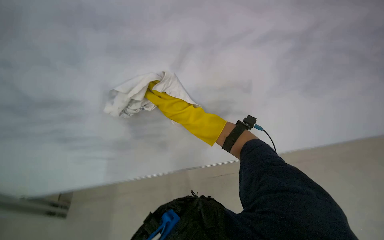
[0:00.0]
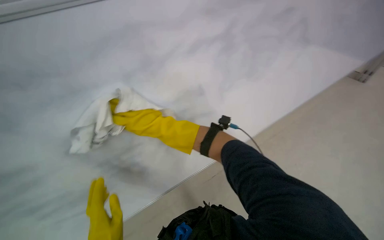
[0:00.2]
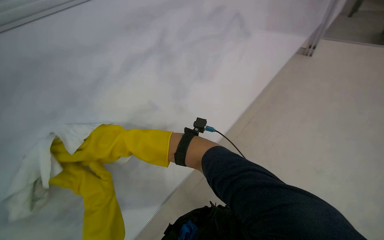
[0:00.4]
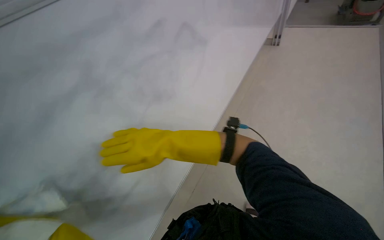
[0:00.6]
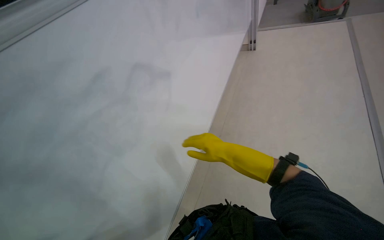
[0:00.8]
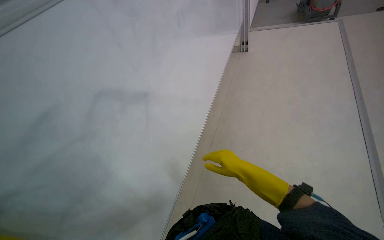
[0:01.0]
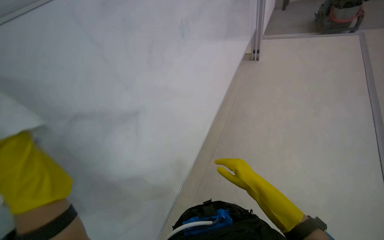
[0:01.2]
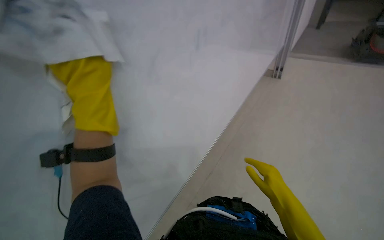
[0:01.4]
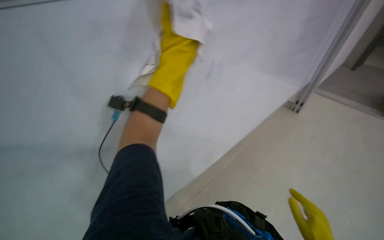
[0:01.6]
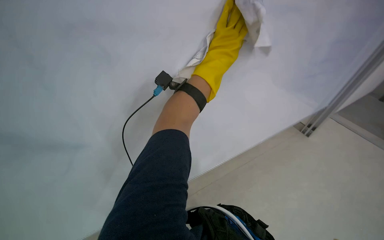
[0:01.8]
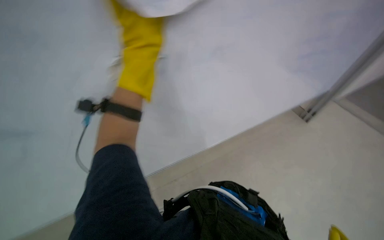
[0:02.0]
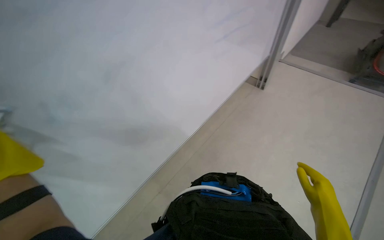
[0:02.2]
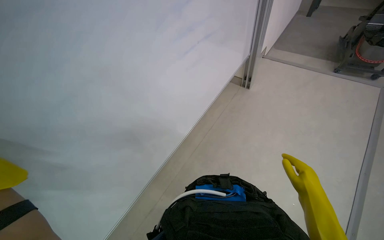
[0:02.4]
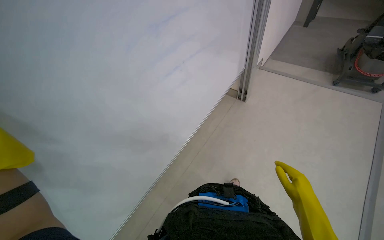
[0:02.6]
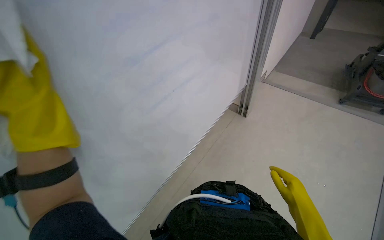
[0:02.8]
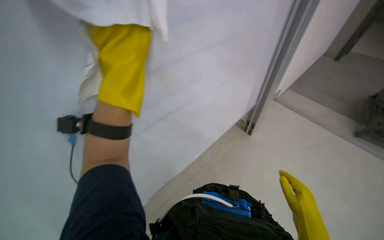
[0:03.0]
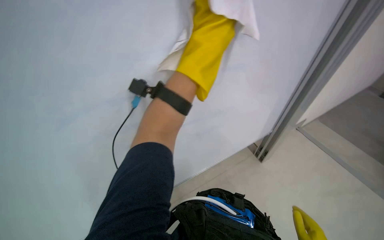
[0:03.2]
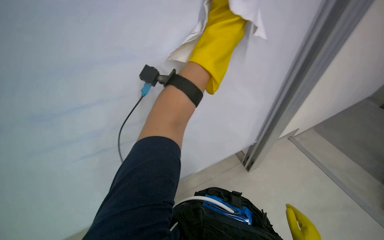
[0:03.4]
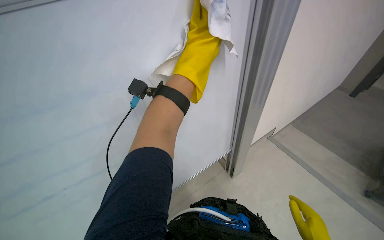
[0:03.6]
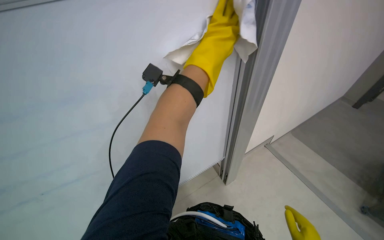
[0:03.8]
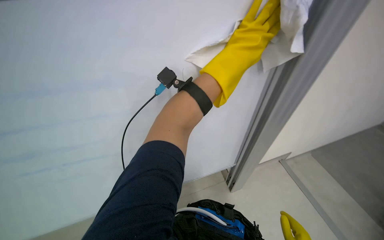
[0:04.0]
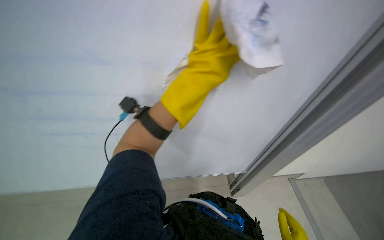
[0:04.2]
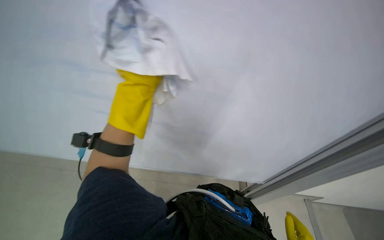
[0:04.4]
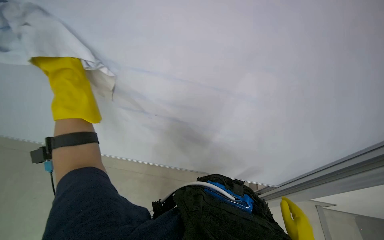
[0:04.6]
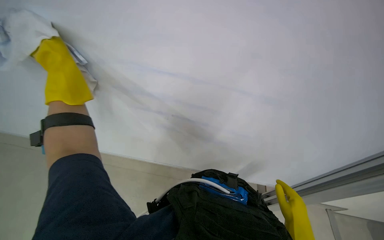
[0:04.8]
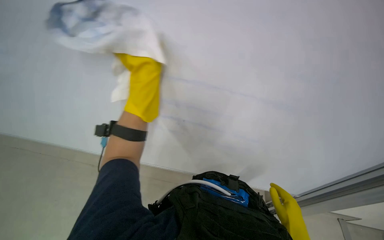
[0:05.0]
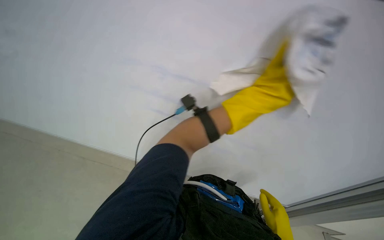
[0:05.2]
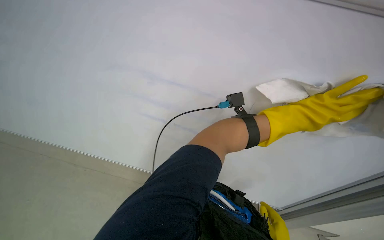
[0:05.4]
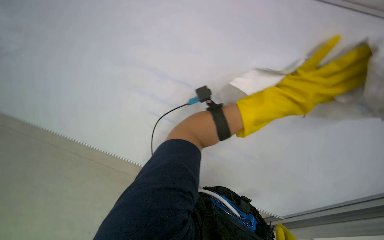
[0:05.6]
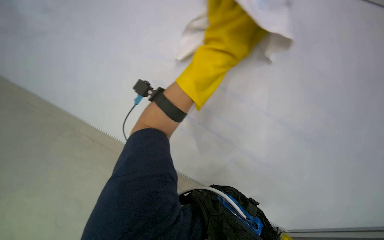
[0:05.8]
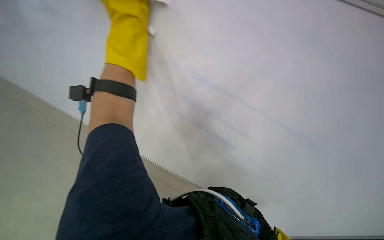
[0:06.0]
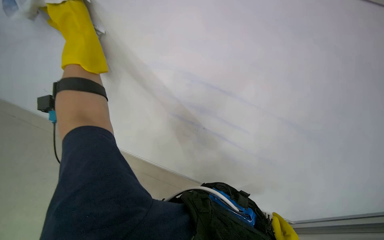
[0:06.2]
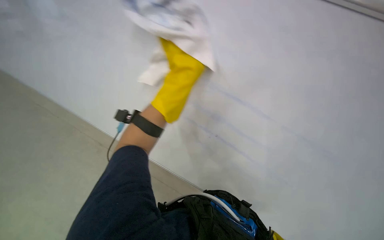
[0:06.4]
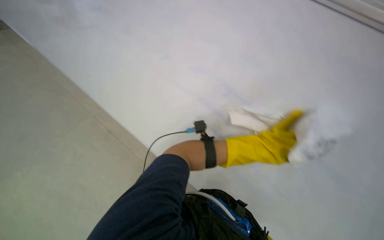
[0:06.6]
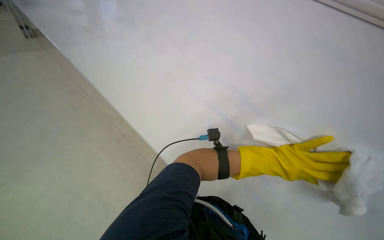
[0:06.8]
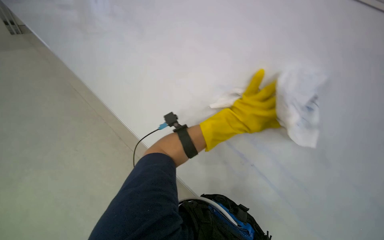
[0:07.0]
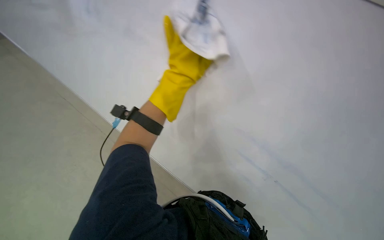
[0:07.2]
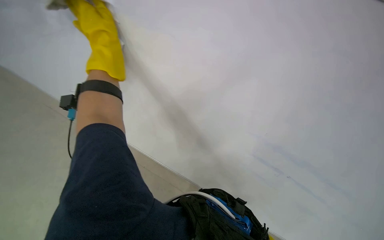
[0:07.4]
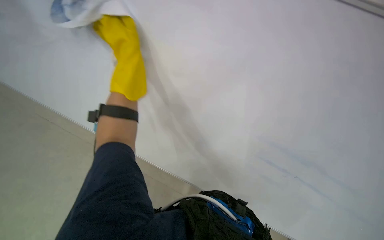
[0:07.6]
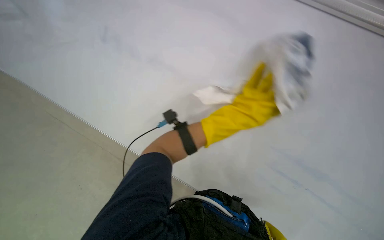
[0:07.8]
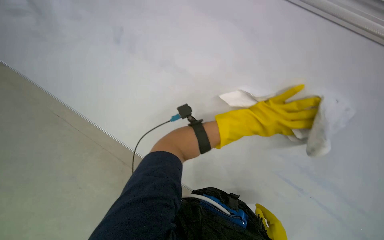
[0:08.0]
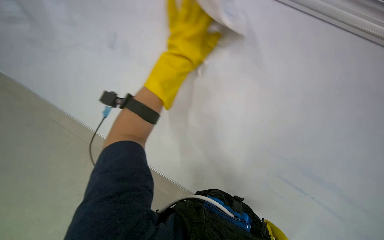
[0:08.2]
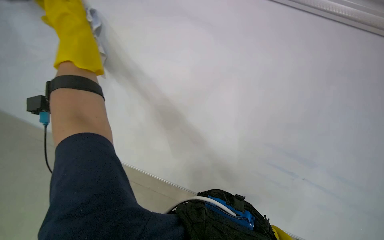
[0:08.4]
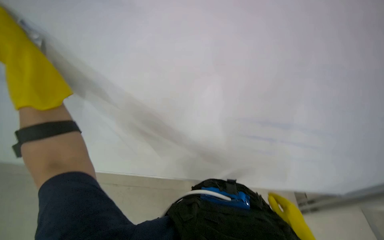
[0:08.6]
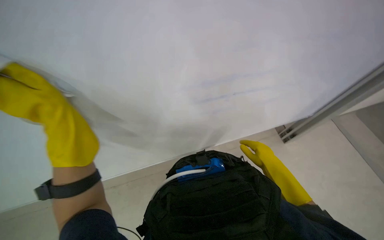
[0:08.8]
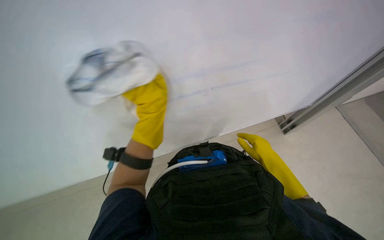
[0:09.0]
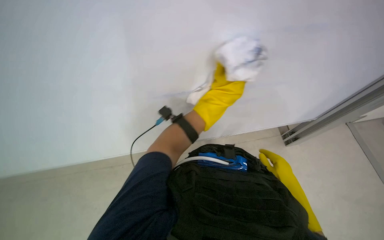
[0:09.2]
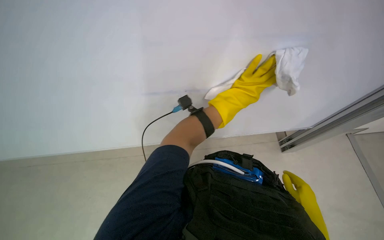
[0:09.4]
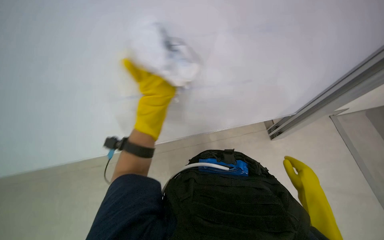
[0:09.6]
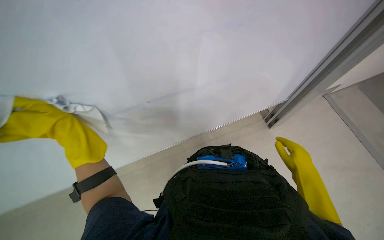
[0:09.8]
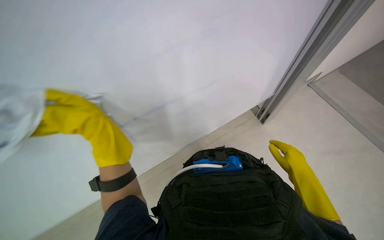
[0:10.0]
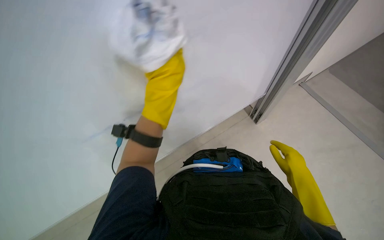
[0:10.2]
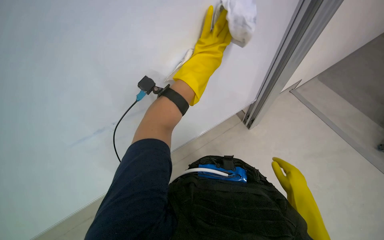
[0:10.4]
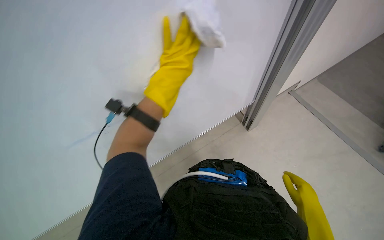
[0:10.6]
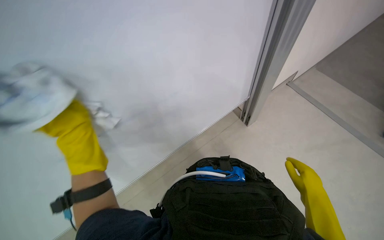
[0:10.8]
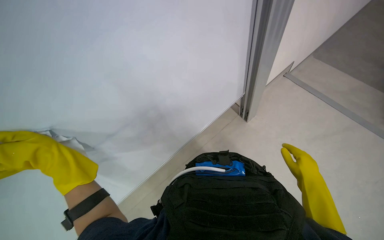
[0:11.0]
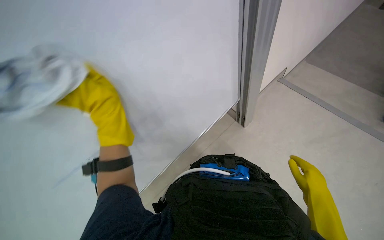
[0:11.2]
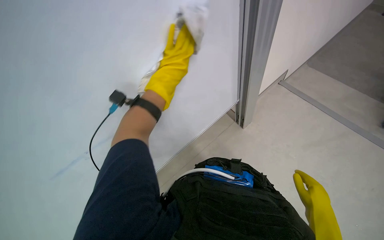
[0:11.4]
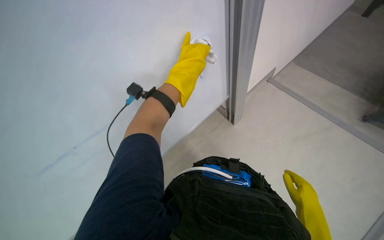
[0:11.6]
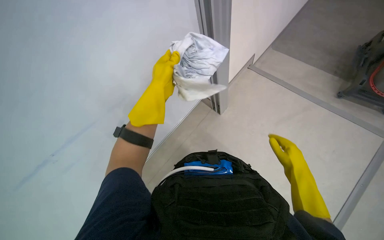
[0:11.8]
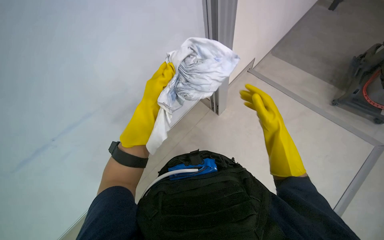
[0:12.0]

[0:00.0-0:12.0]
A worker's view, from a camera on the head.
Job: wiping surfaces.
The whole recording: Wiping whiteboard. The worker wipes the whiteboard with a white cloth, cleaning the cloth in a bucket as needed.
0:03.0 to 0:04.4: The scene turns approximately 35 degrees clockwise in the picture.
0:04.4 to 0:06.0: The view tips downward by roughly 15 degrees.
0:06.0 to 0:07.6: The view tilts approximately 20 degrees upward.
0:09.0 to 0:10.4: The left hand moves left and right over approximately 50 cm, changing direction 2 times. Meanwhile the right hand goes about 20 cm nearer to the camera.
0:10.4 to 0:12.0: The right hand travels up the picture by roughly 20 cm.

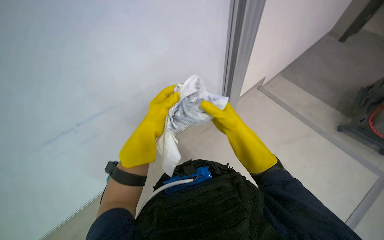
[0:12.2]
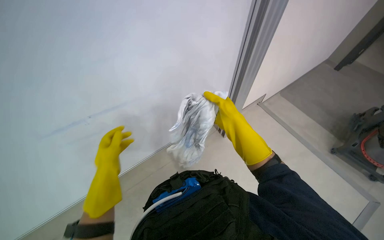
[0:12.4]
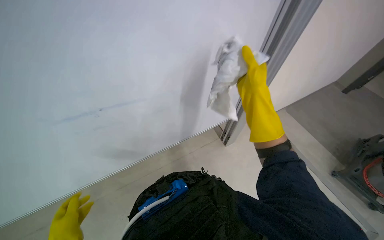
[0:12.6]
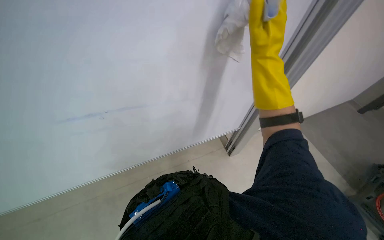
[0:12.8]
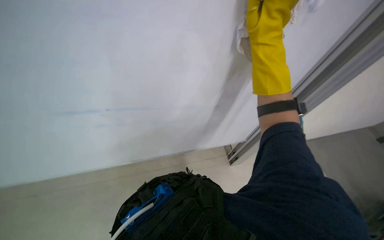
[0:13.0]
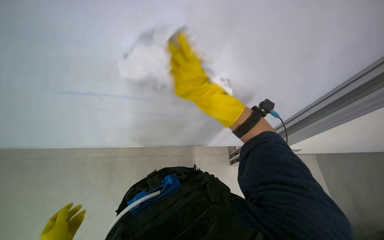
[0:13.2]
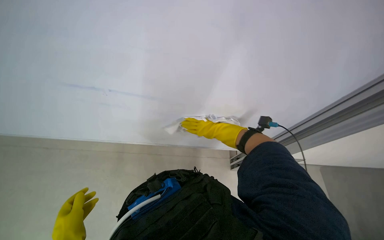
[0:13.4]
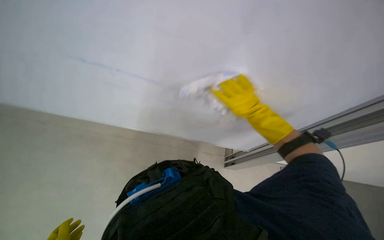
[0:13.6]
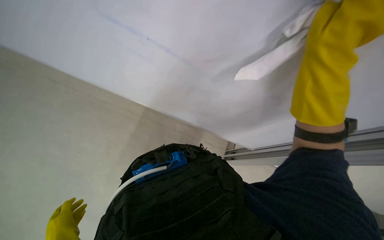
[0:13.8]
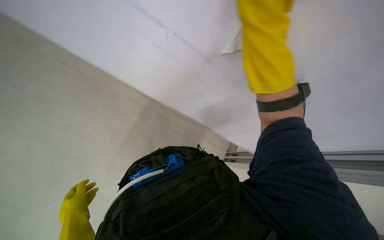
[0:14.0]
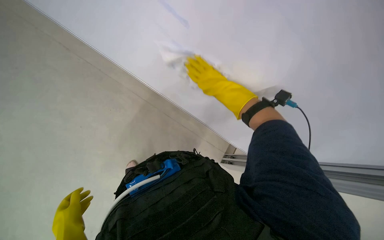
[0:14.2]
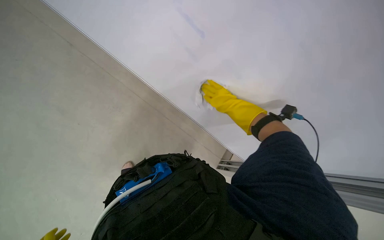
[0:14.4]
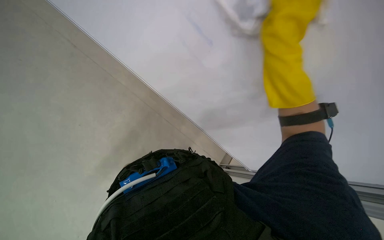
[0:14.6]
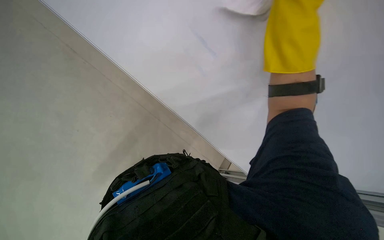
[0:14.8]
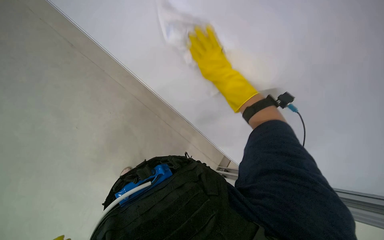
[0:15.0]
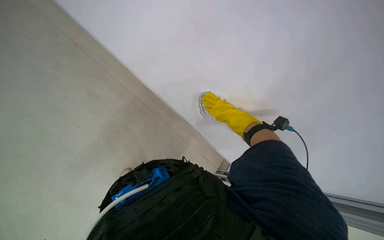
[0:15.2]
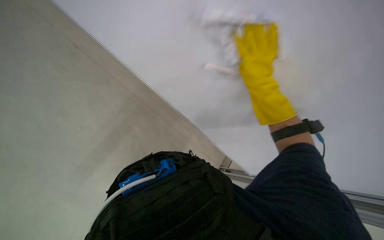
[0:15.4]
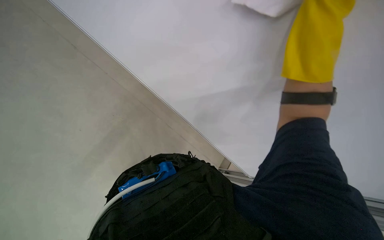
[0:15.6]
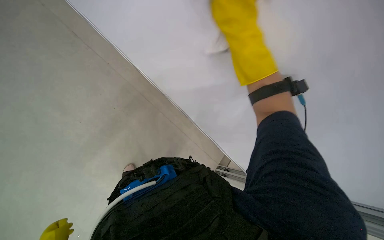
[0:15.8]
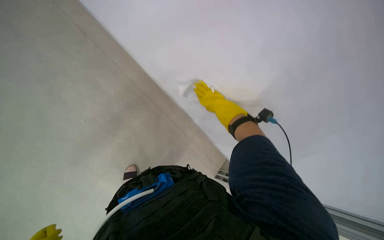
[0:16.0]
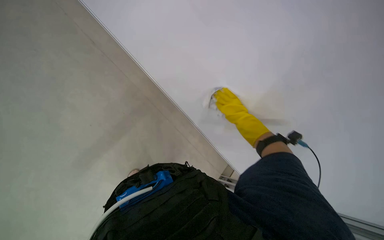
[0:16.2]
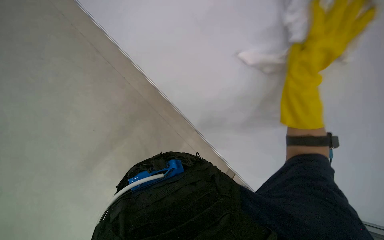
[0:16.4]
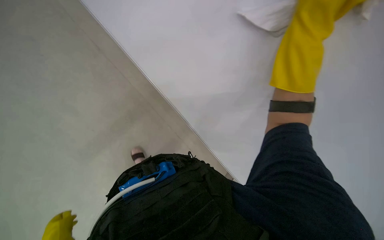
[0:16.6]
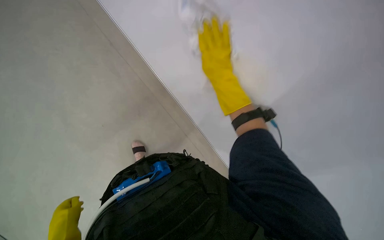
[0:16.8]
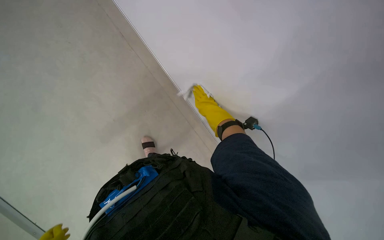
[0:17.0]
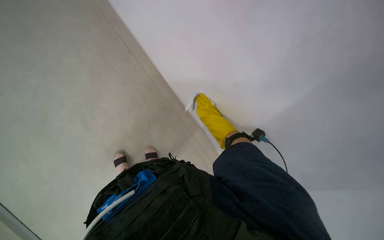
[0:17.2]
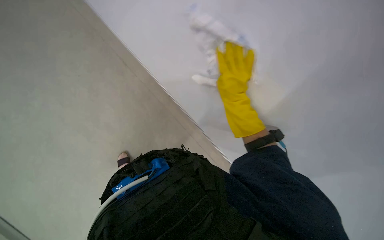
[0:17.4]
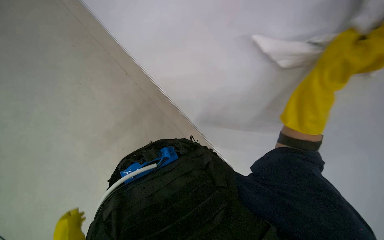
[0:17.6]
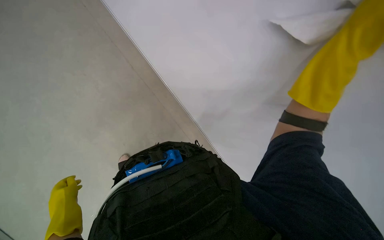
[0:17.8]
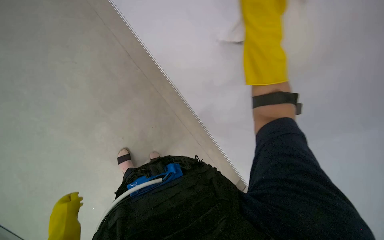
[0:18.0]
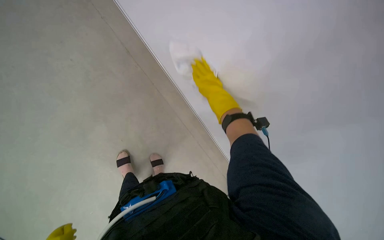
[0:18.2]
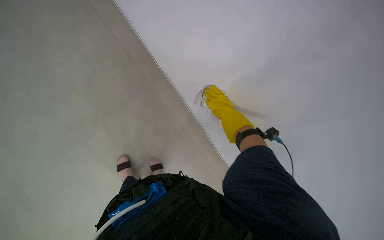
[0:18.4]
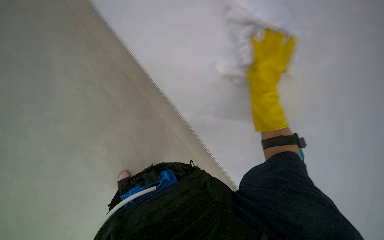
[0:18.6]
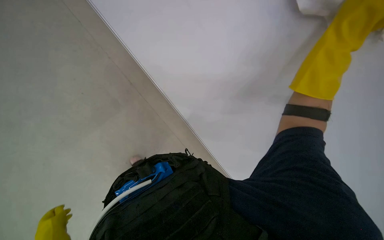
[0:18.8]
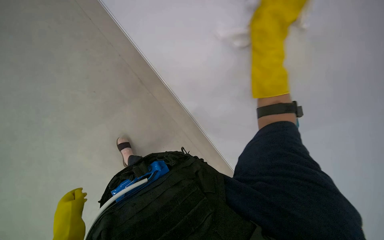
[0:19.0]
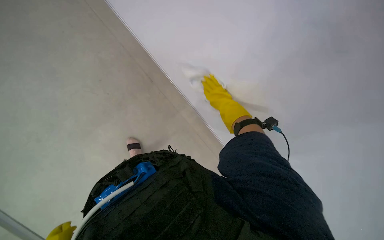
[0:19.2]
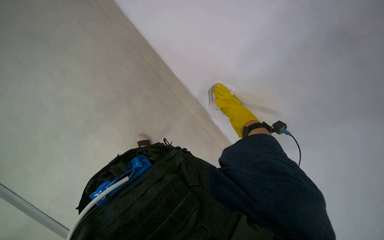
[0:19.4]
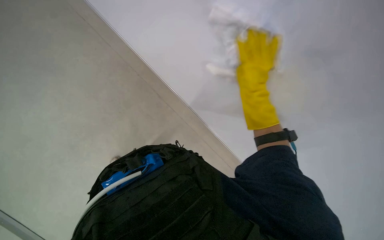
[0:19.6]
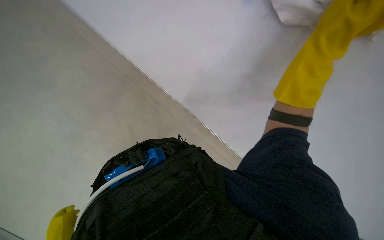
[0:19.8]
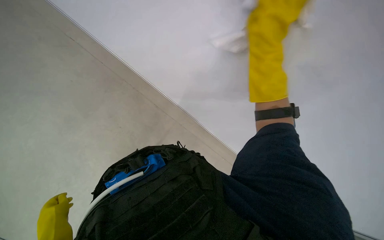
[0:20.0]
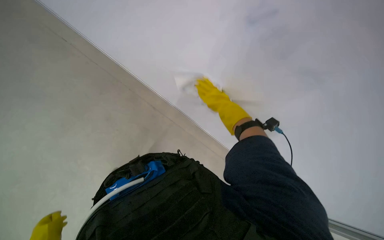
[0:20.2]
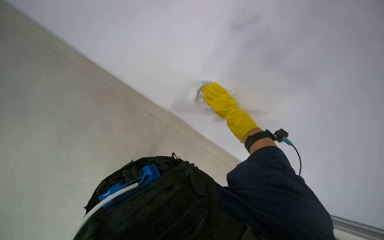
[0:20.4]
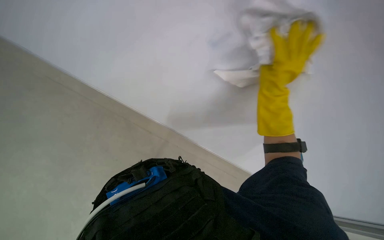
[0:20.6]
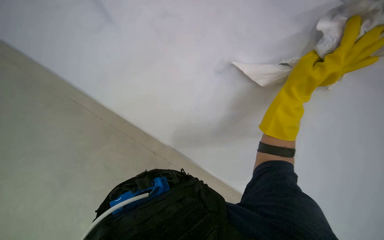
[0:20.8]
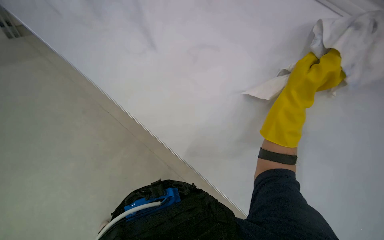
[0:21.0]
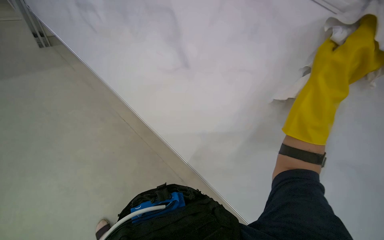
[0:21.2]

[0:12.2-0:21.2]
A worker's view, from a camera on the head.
Job: wiping surfaces.
The whole recording: Wiping whiteboard. The worker wipes the whiteboard with a white cloth, cleaning the cloth in a bucket as needed.
0:12.2 to 0:13.8: The wearer looks some 40 degrees further to the left. The right hand moves nearer and farther over about 35 cm, changing direction 2 times.
0:15.2 to 0:16.6: The right hand swings nearer and farther, about 35 cm each way, with 2 reversals.
0:18.2 to 0:19.8: The right hand goes nearer and farther, some 35 cm each way, reversing 2 times.
0:19.8 to 0:21.2: The camera pitches upward, by approximately 20 degrees. The right hand reaches approximately 20 cm farther from the camera, then returns.
